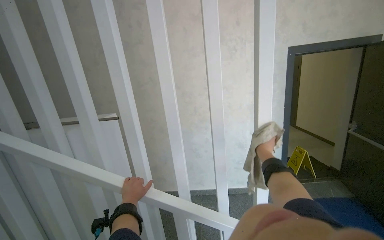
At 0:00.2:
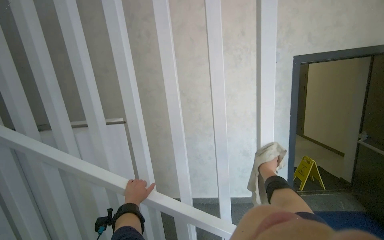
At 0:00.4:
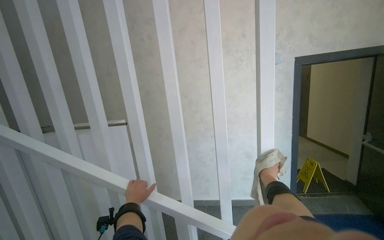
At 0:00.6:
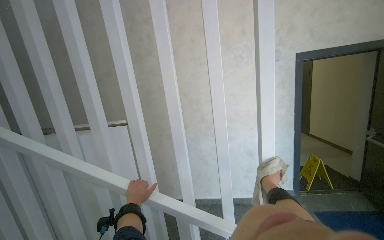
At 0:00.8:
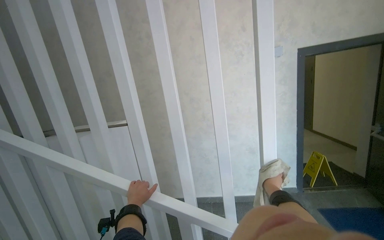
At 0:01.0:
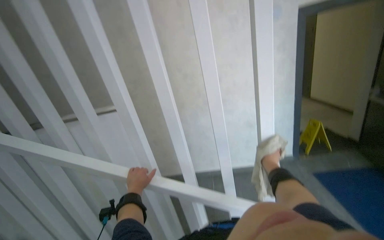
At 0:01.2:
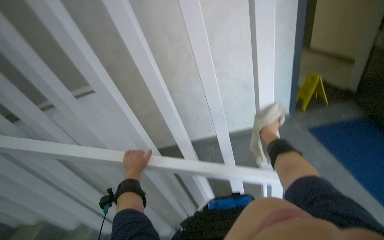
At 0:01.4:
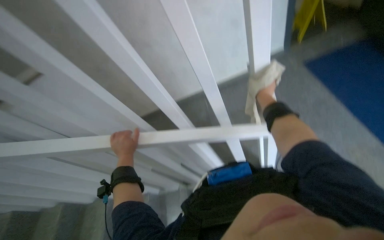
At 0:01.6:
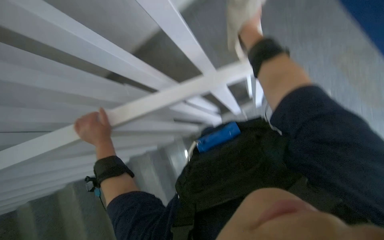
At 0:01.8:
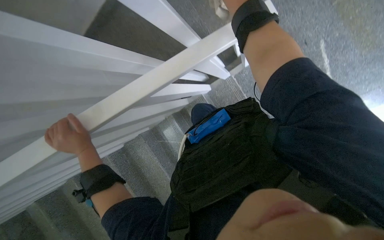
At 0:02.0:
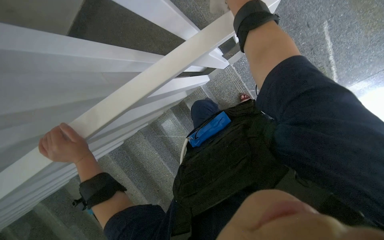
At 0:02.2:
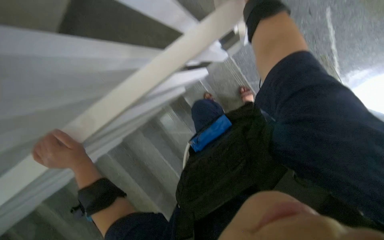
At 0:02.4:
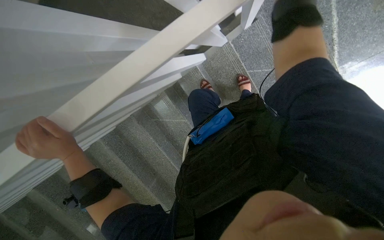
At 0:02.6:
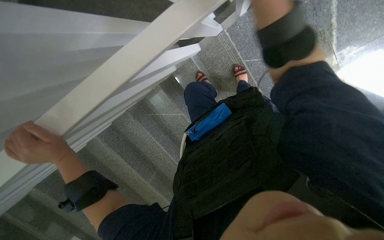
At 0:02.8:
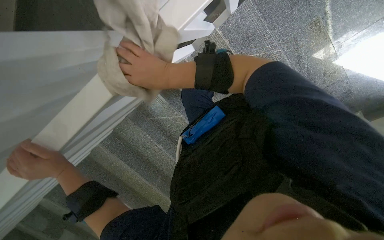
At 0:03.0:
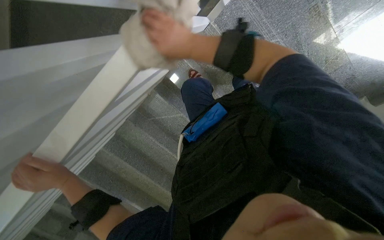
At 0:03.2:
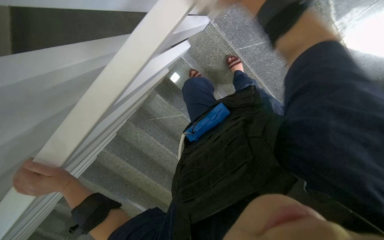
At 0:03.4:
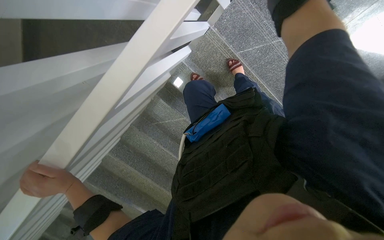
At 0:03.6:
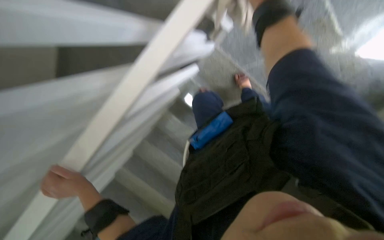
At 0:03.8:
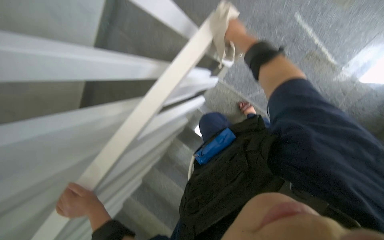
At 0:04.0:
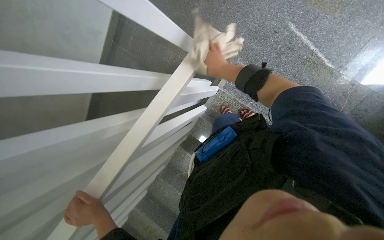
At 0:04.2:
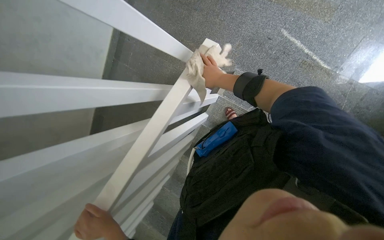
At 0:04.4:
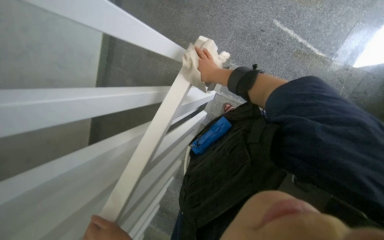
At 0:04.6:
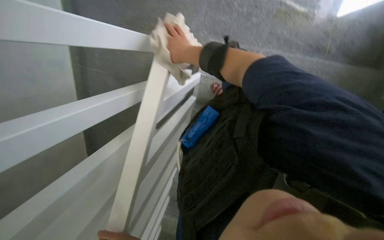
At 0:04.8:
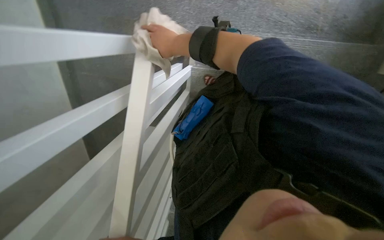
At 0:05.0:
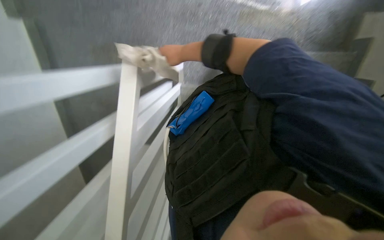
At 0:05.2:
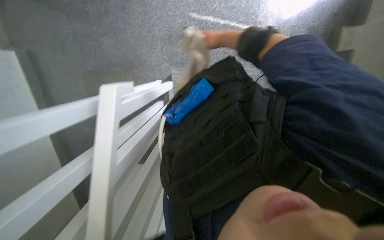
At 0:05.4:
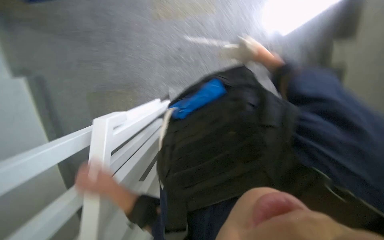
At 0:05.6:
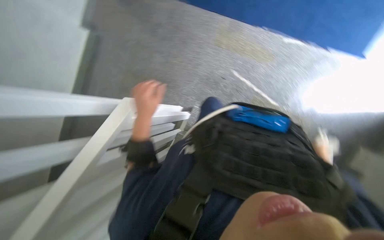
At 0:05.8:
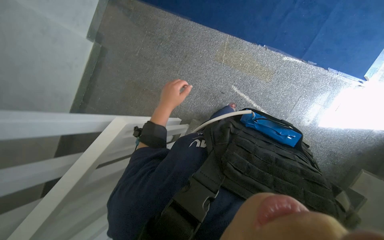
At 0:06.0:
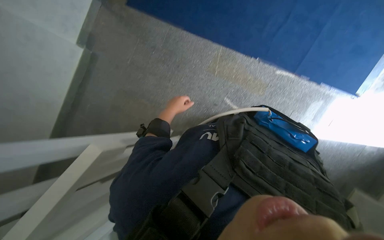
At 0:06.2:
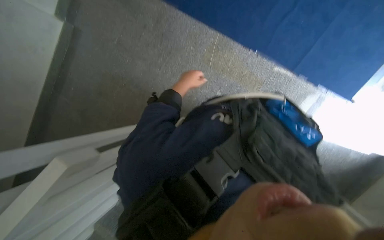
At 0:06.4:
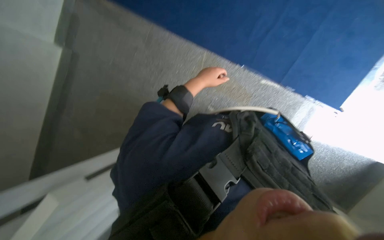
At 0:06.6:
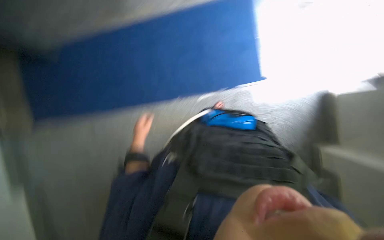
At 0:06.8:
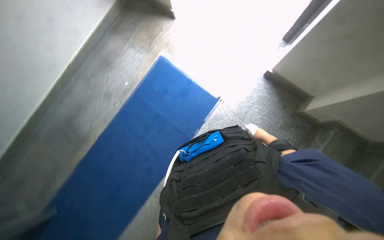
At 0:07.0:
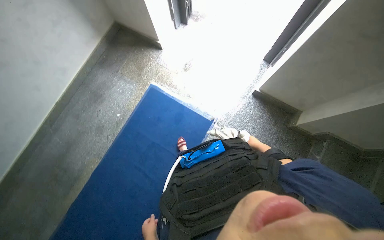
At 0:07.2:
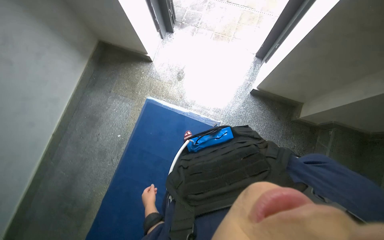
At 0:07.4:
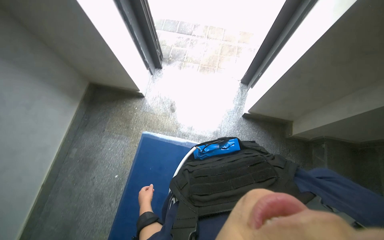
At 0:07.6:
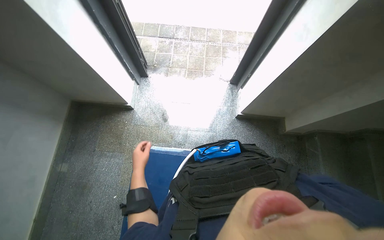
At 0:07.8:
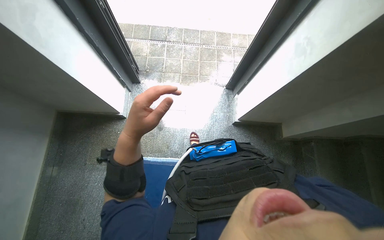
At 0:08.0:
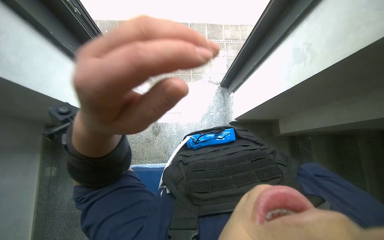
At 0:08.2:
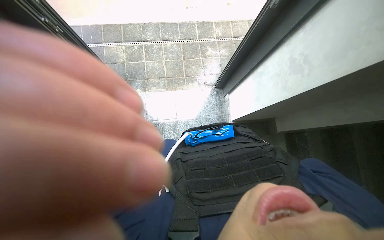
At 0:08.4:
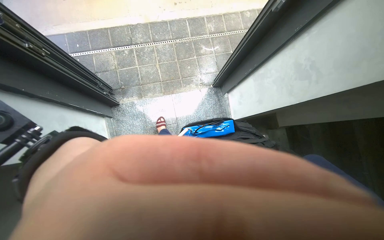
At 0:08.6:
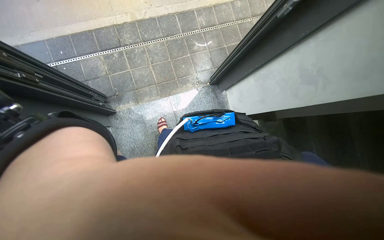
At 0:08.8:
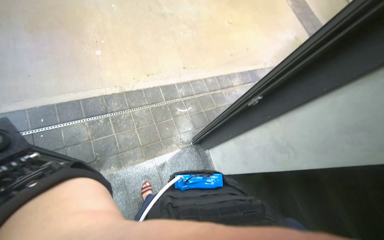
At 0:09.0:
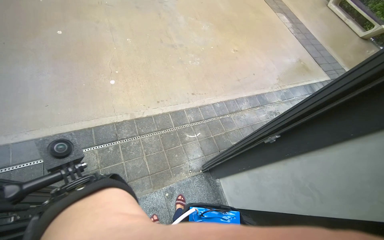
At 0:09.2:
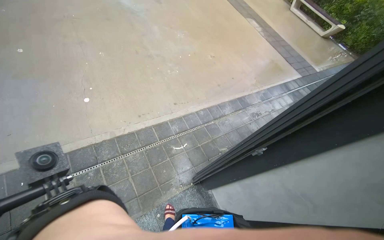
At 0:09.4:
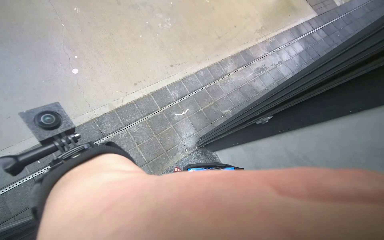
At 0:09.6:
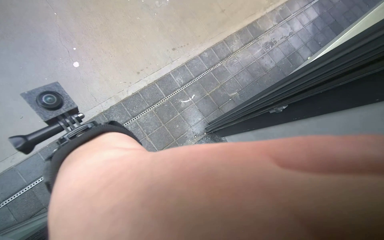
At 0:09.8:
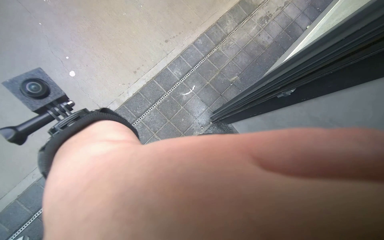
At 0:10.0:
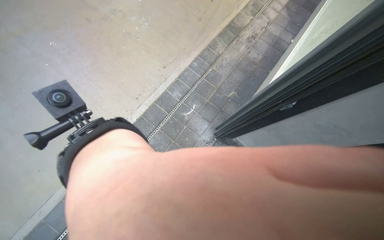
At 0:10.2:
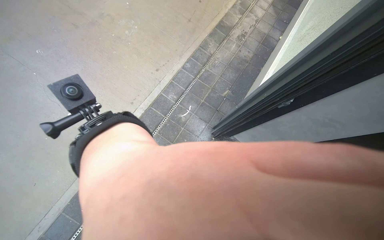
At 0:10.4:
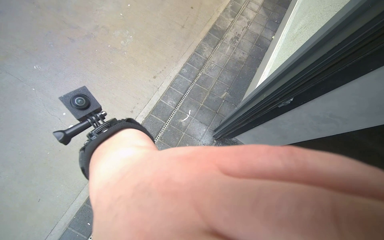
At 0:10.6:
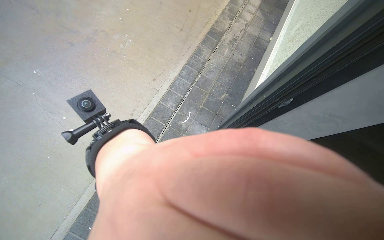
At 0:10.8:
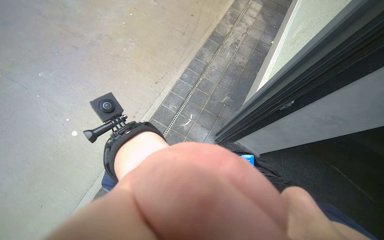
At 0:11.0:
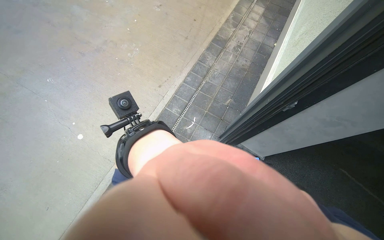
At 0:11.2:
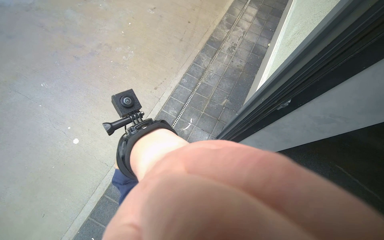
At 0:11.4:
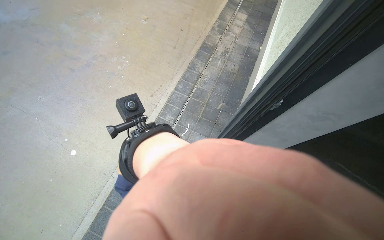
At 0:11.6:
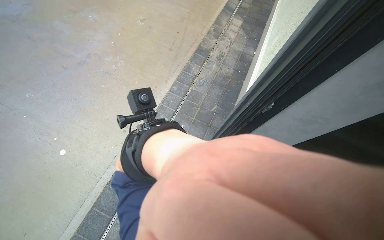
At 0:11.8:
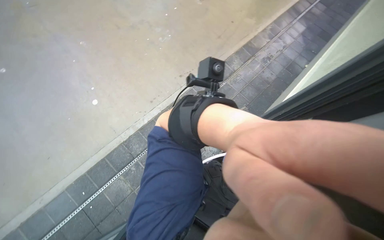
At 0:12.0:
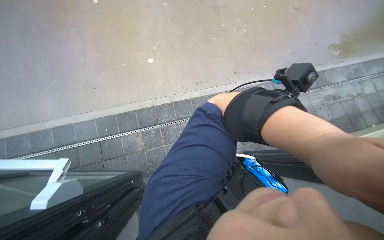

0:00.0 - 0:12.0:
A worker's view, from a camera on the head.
Job: wiping surfaces.
The whole recording: Wiping staircase handrail. The worker wipes the staircase handrail with a cloth while ascending.
0:00.0 - 0:01.6: The view tilts roughly 55 degrees downward. The scene rotates counterclockwise by some 40 degrees.
0:01.6 - 0:03.0: The camera pitches downward, by about 25 degrees. The scene turns some 25 degrees counterclockwise in the picture.
0:03.0 - 0:04.4: The wearer looks roughly 25 degrees further upward.
0:07.6 - 0:09.0: The camera is carried about 90 cm. The head turns to the right by some 30 degrees.
0:09.0 - 0:10.4: The wearer looks some 20 degrees further downward. The scene turns approximately 40 degrees counterclockwise in the picture.
0:10.4 - 0:12.0: The wearer looks approximately 45 degrees further to the left.

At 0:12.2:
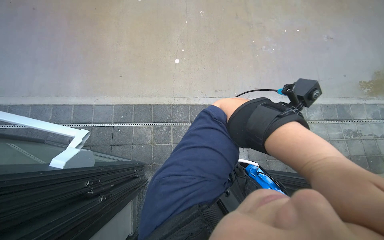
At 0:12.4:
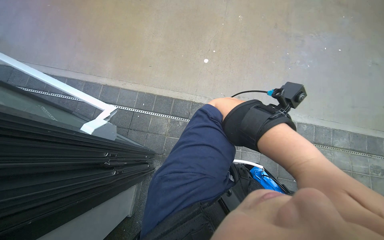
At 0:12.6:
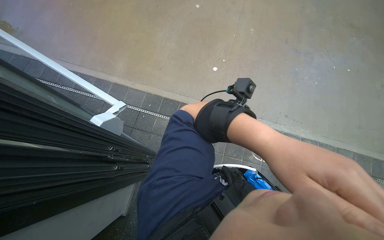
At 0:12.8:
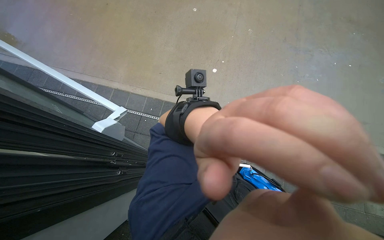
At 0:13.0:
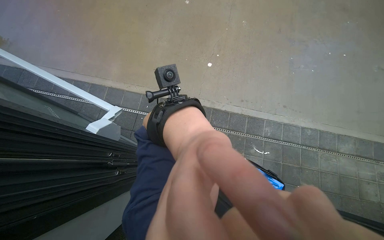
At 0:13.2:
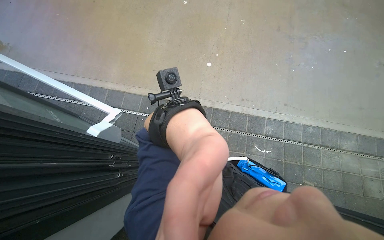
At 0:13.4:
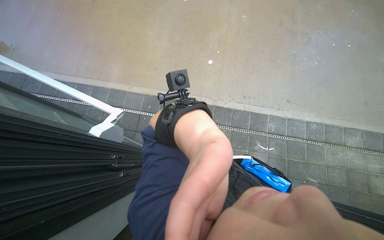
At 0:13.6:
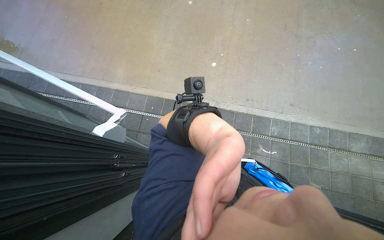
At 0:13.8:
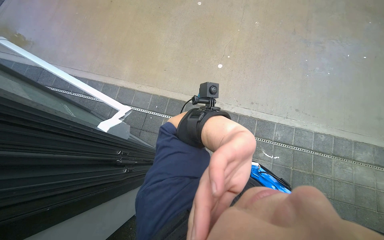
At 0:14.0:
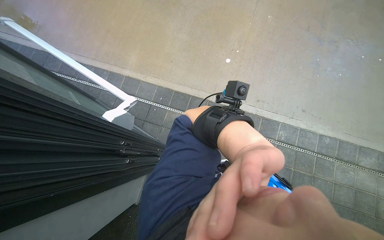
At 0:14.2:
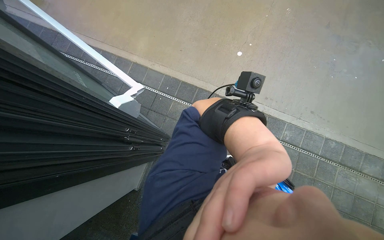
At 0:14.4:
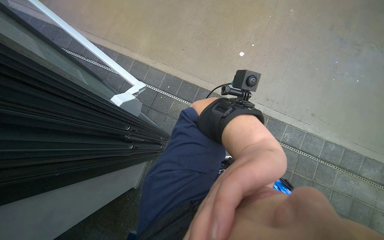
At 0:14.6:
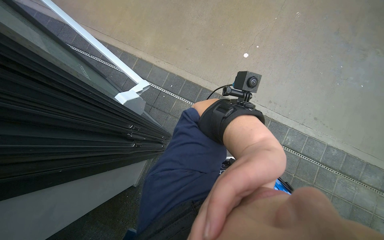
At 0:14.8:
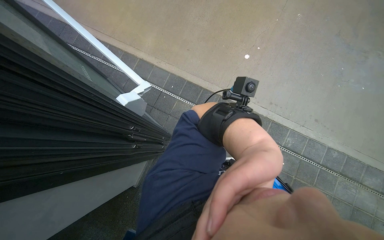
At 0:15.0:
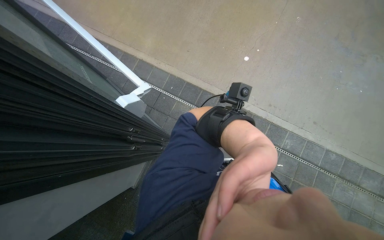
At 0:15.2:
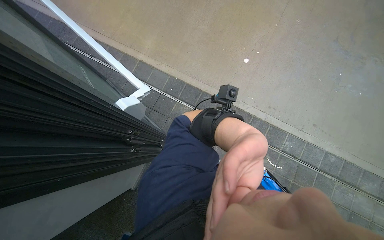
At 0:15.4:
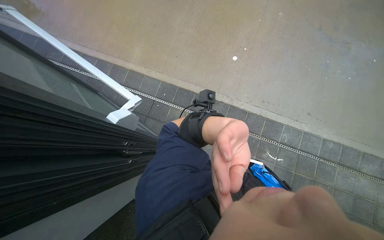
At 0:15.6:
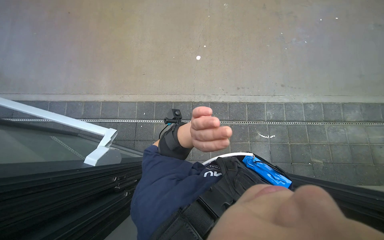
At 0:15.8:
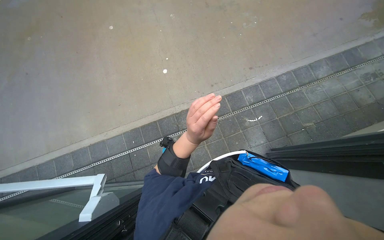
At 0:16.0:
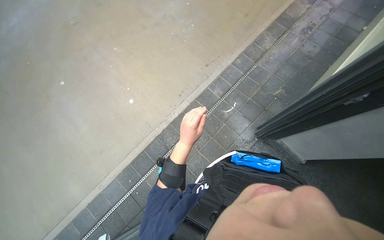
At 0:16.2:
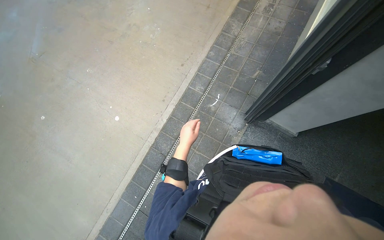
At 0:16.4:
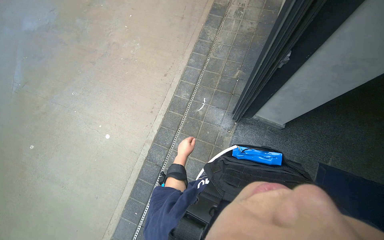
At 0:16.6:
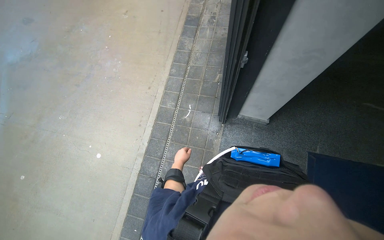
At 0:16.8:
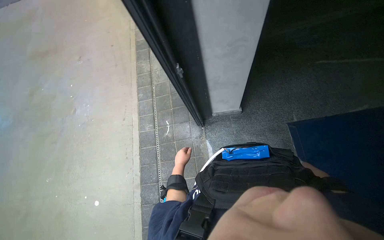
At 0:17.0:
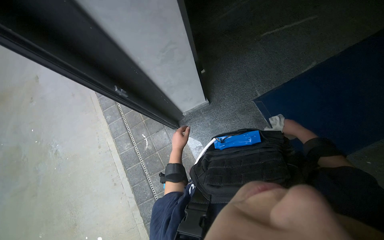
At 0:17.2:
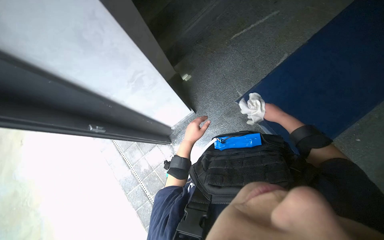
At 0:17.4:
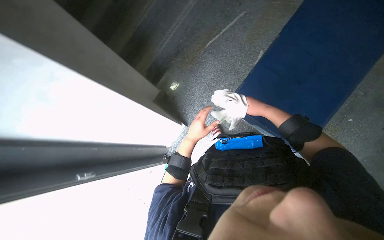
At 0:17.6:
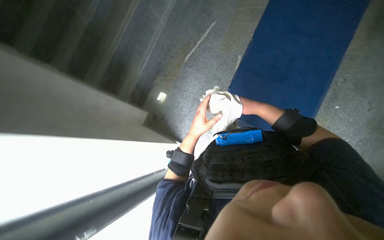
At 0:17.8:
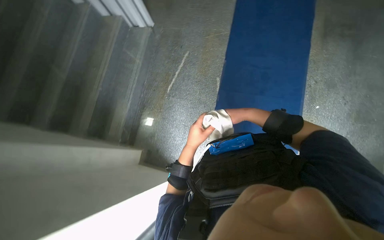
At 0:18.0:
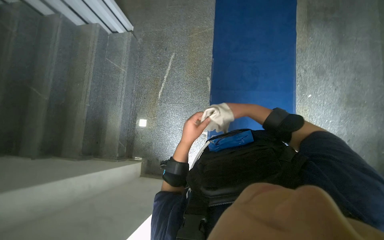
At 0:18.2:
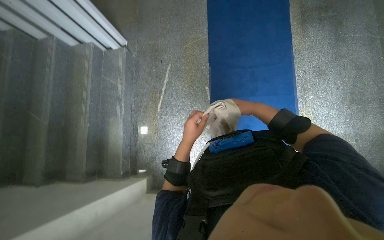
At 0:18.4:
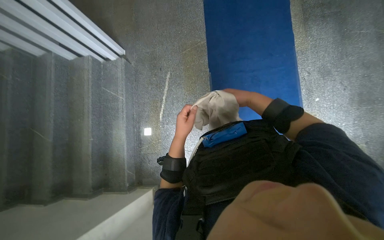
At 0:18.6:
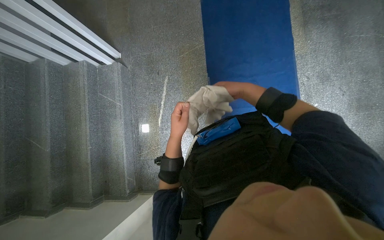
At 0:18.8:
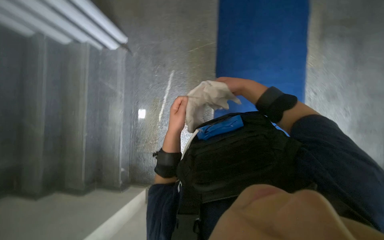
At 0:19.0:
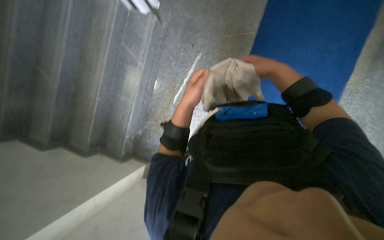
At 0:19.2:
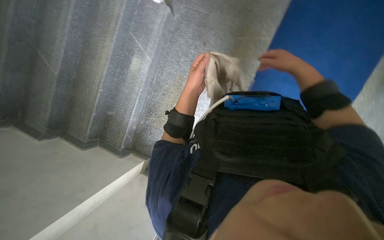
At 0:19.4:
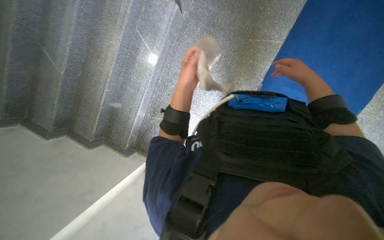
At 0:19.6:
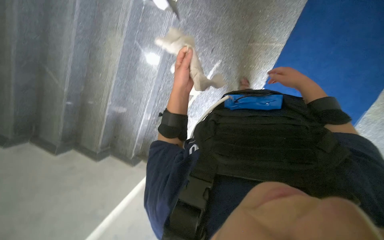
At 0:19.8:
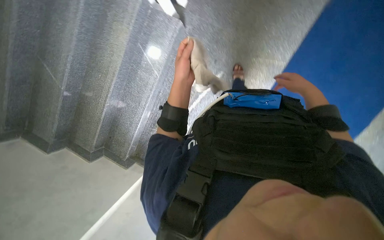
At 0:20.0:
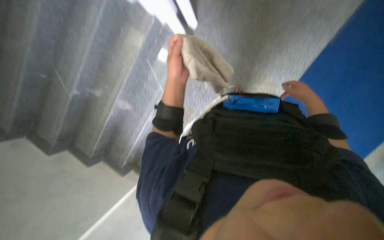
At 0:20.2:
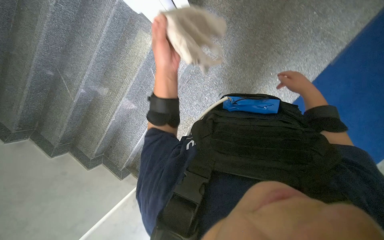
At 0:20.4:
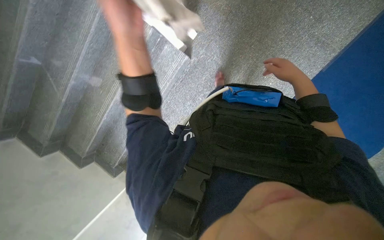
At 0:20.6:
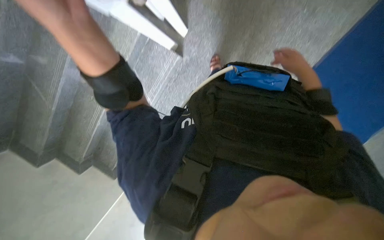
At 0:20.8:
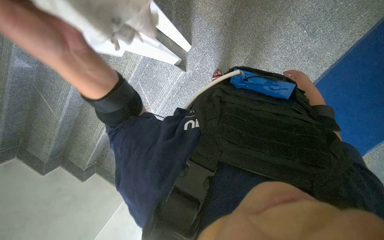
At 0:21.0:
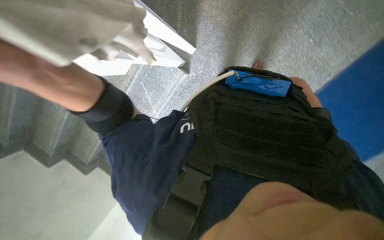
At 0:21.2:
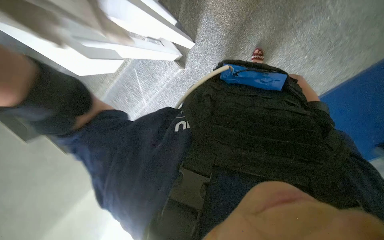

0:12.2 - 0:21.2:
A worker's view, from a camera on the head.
Job: wiping surfaces.
The whole recording: Wiping staircase handrail. The worker wipes the staircase handrail with a cloth while ascending.
0:15.2 - 0:16.6: The wearer's head swings about 105 degrees to the right. The camera pitches upward, by some 15 degrees.
0:16.6 - 0:18.2: The camera is carried approximately 90 cm. The head rotates some 105 degrees to the right. The view tips upward by about 15 degrees.
0:19.8 - 0:21.2: The wearer looks about 15 degrees further upward.
